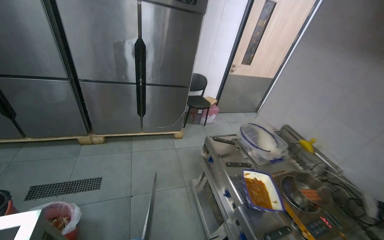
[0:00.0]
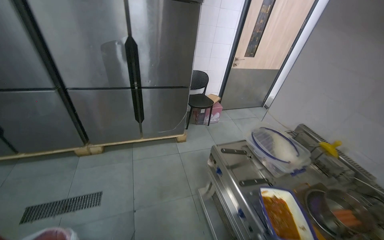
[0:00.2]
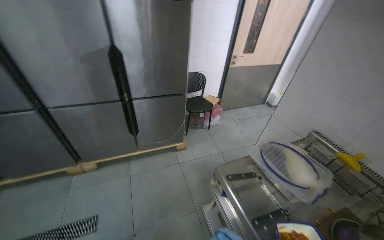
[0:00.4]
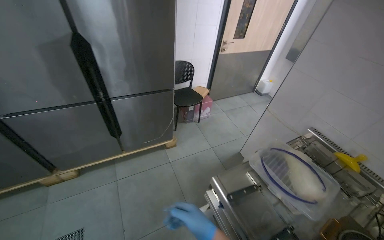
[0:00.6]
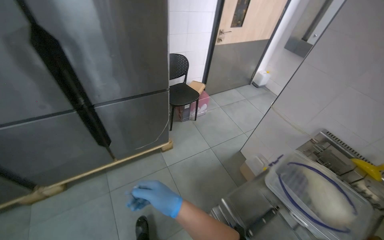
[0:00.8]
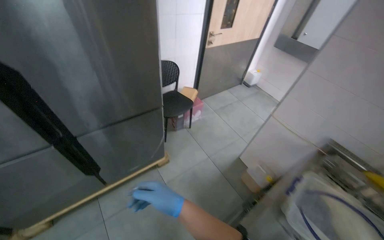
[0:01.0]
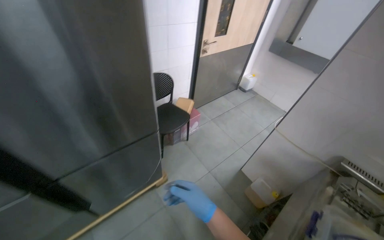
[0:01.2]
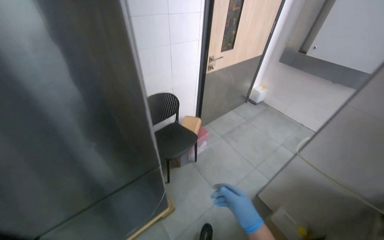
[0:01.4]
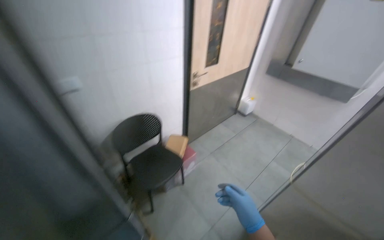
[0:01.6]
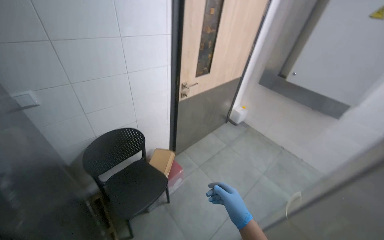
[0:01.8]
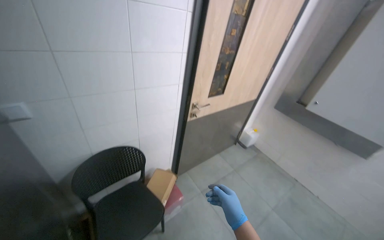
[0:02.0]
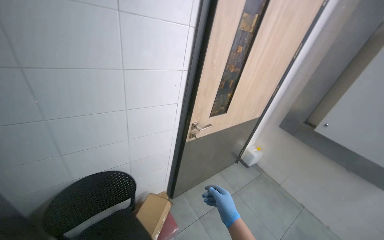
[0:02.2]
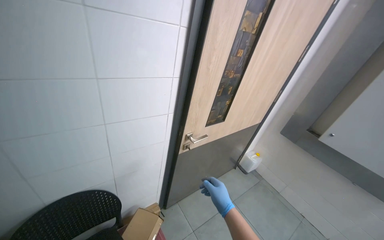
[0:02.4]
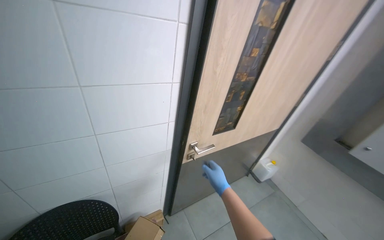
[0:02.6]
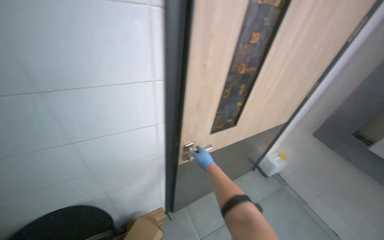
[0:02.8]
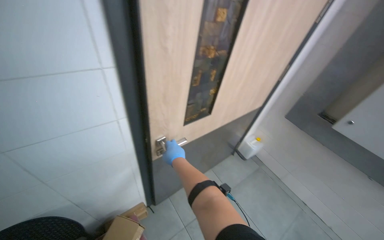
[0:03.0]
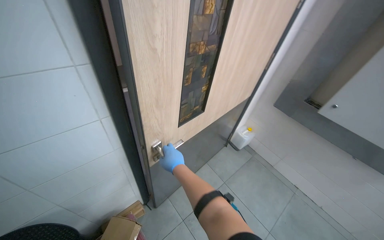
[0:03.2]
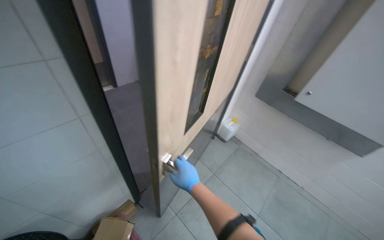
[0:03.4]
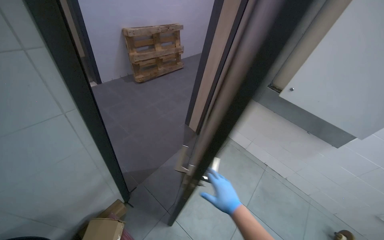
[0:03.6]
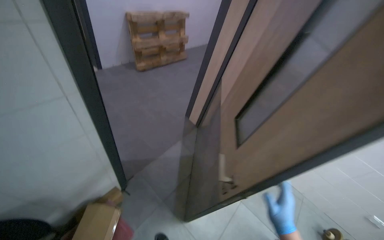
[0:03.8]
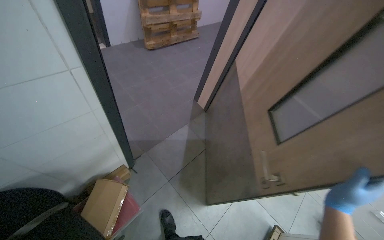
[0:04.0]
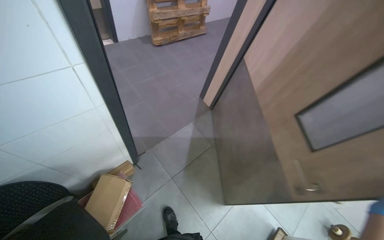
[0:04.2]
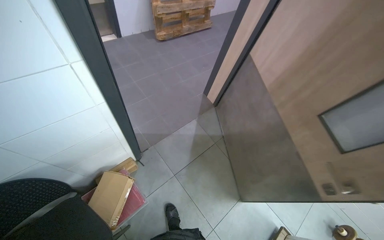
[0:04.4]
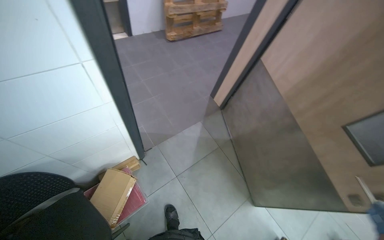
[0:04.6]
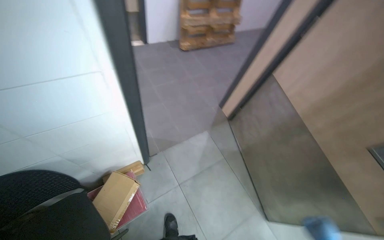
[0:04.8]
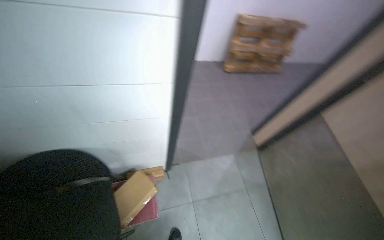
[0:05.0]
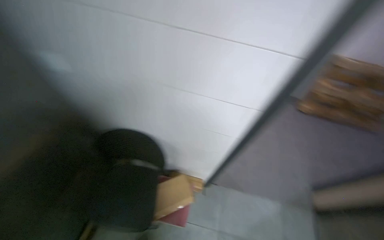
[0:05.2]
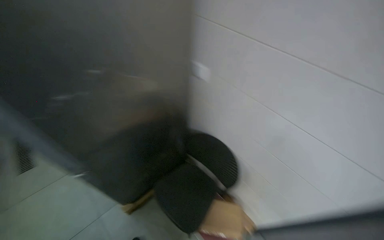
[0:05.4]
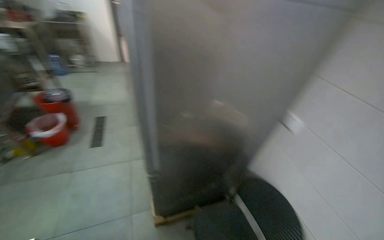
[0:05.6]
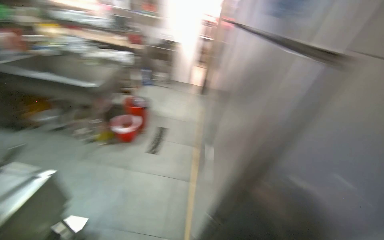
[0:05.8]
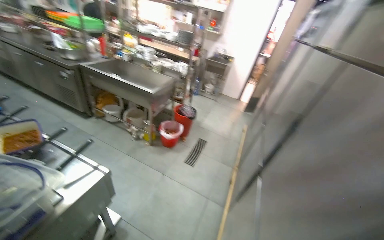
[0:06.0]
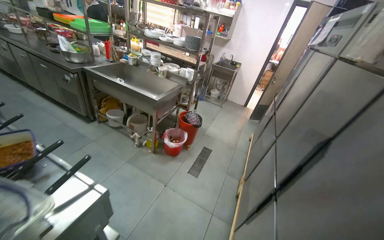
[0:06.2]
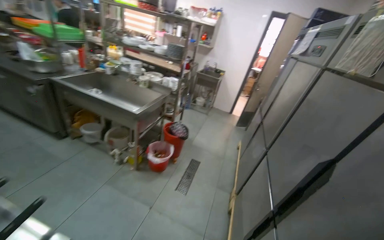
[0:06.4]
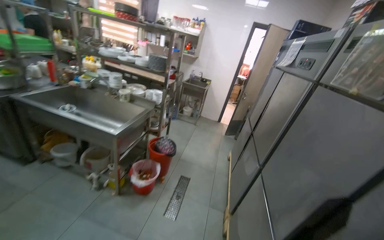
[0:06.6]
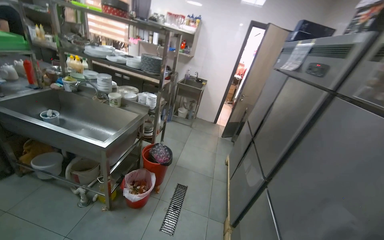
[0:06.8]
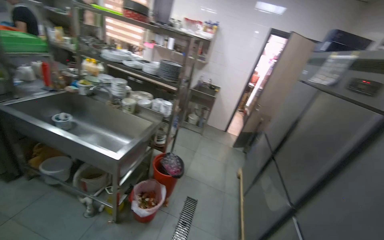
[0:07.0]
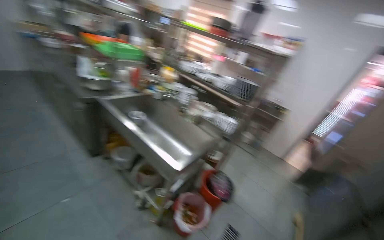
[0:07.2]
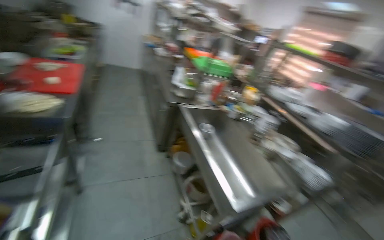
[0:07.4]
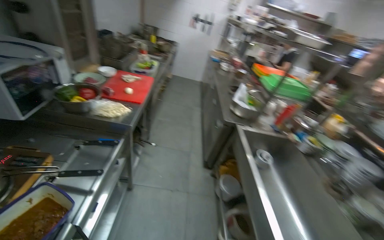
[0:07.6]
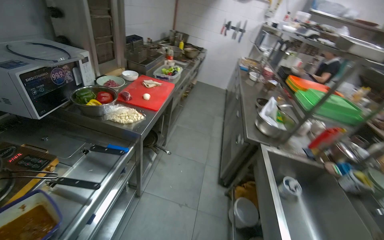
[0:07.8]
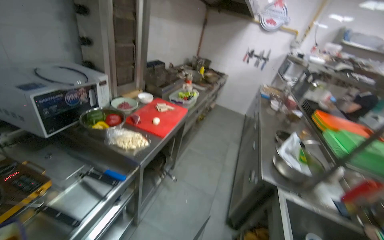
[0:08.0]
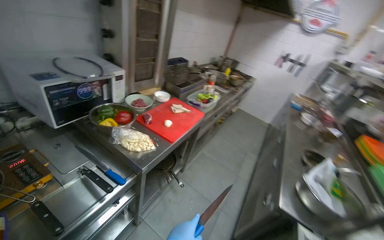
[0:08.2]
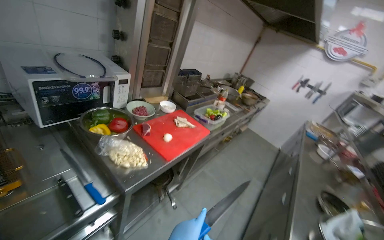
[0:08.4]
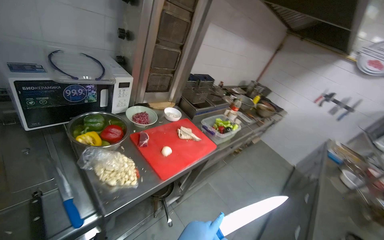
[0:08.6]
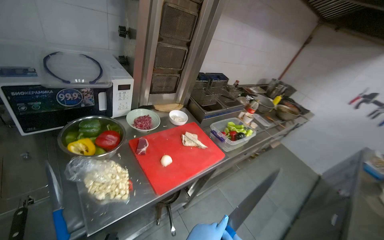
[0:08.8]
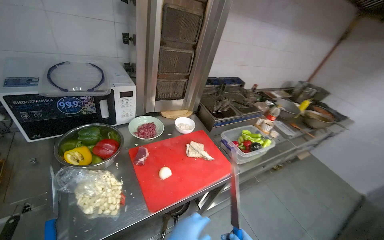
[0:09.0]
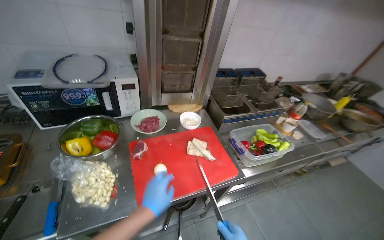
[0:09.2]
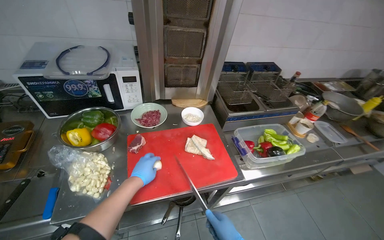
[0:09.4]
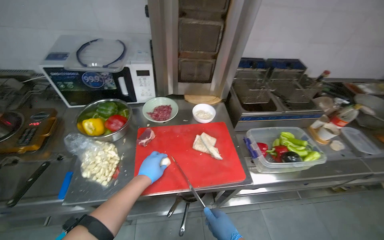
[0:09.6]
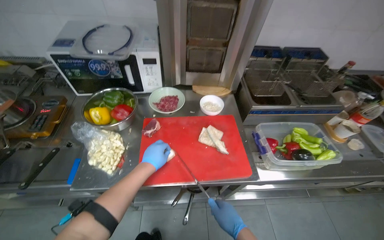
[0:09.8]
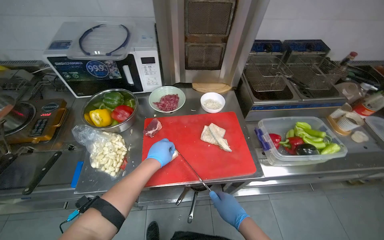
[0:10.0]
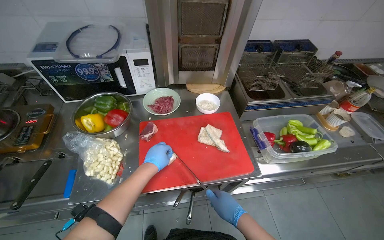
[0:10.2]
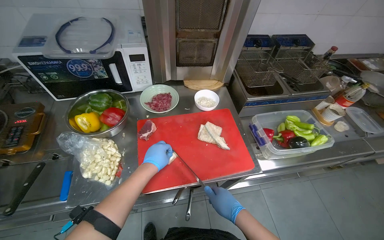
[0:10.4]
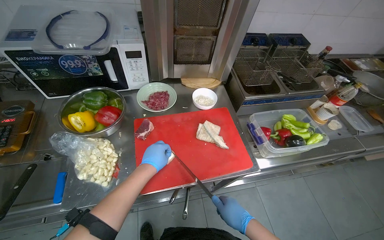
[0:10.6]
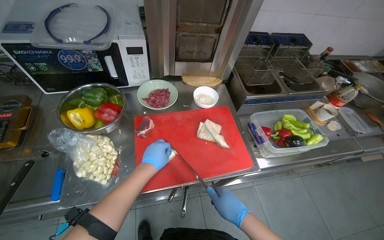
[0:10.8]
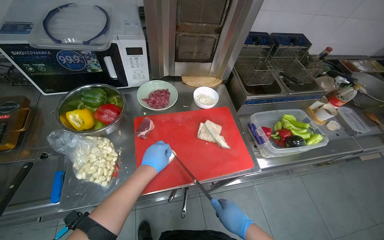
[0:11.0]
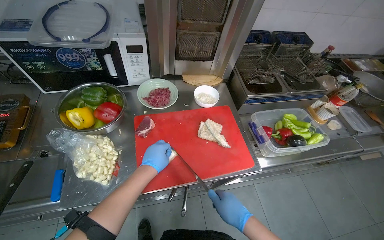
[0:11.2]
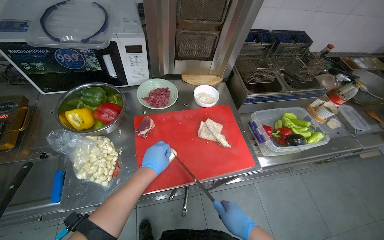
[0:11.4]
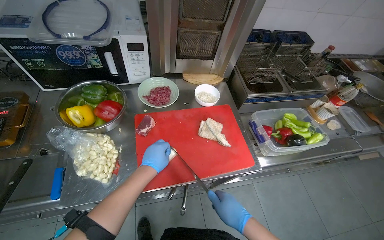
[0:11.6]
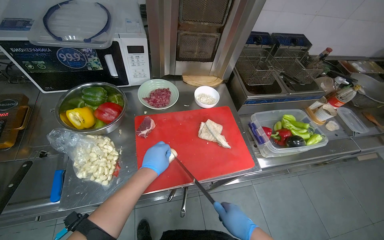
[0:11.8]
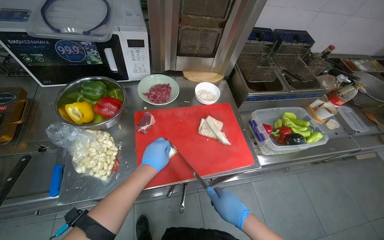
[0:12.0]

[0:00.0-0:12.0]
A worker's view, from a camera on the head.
Job: preparing food.
The whole recording: Chopping onions on cutting board. The worker chops onions on a red cutting board and performs other kitchen tasks in between.
0:00.0 to 0:01.6: The head travels roughly 1.5 m. The wearer looks roughly 25 degrees further to the right.
0:01.6 to 0:03.0: The wearer moves some 1 m.
0:03.0 to 0:04.4: The wearer looks approximately 20 degrees further downward.
0:04.4 to 0:06.0: The head travels approximately 80 cm. The wearer's head swings approximately 150 degrees to the left. The camera pitches upward, by approximately 45 degrees.
0:06.0 to 0:07.6: The camera is carried some 1 m. The wearer's head swings some 65 degrees to the left. The camera pitches upward, by approximately 20 degrees.
0:07.6 to 0:09.0: The camera travels about 90 cm. The wearer looks some 60 degrees further to the left. The view tips upward by about 15 degrees.
0:09.0 to 0:10.4: The camera sweeps to the left, by approximately 20 degrees. The view tips downward by roughly 15 degrees.
0:10.4 to 0:12.0: The hands work in one place, with small movements.

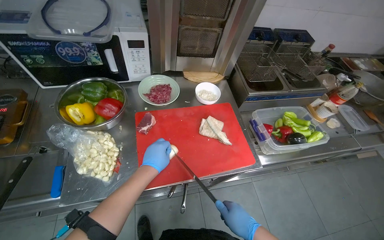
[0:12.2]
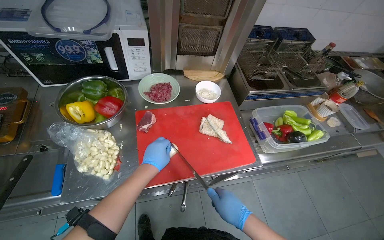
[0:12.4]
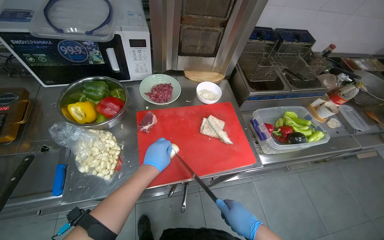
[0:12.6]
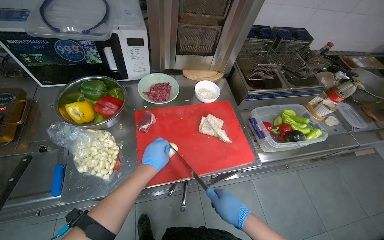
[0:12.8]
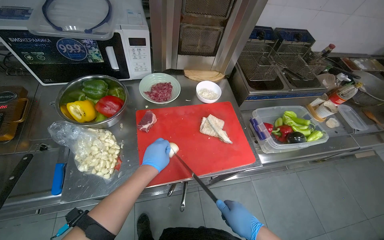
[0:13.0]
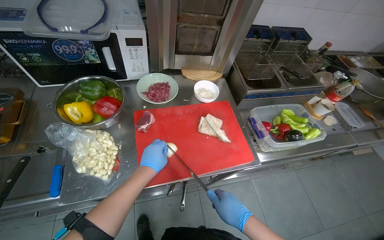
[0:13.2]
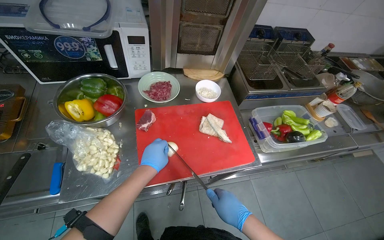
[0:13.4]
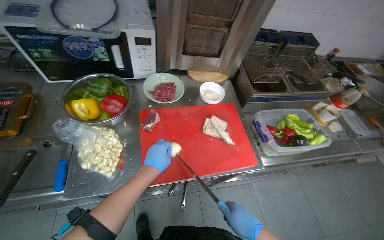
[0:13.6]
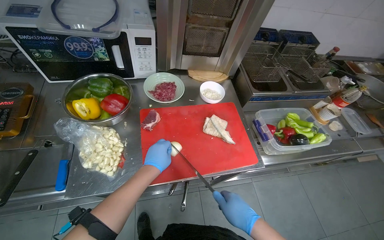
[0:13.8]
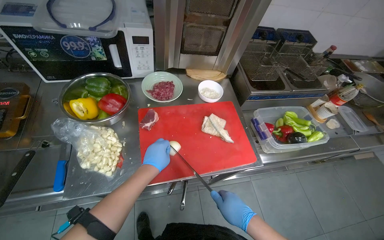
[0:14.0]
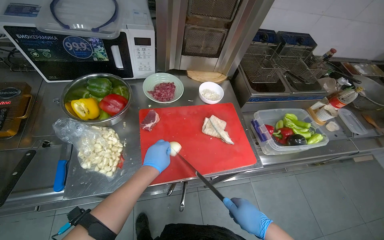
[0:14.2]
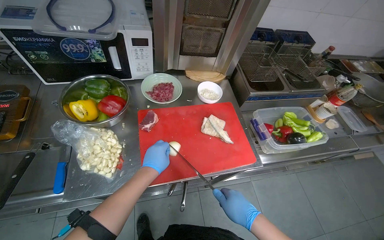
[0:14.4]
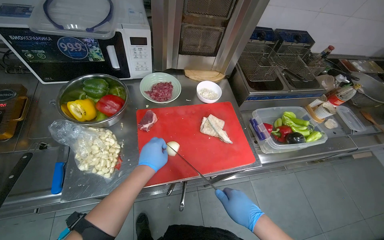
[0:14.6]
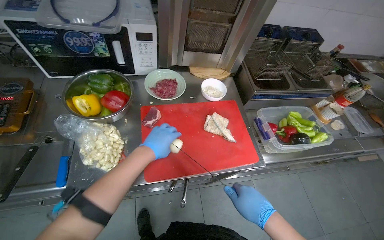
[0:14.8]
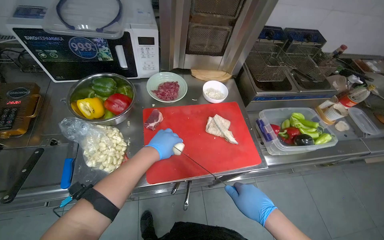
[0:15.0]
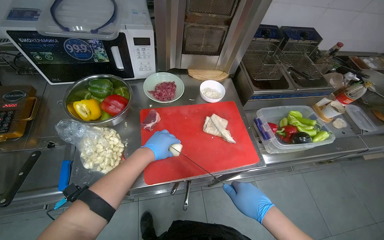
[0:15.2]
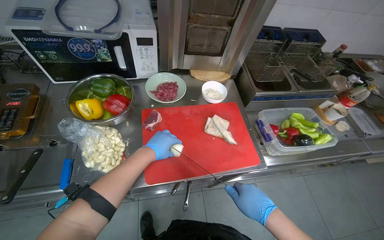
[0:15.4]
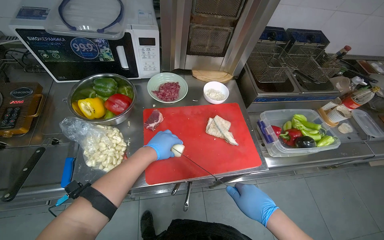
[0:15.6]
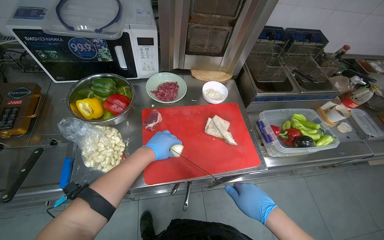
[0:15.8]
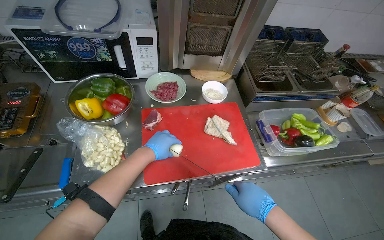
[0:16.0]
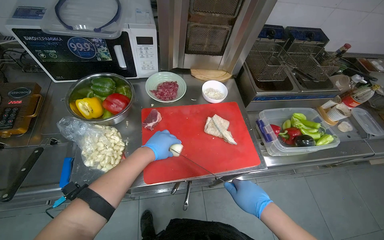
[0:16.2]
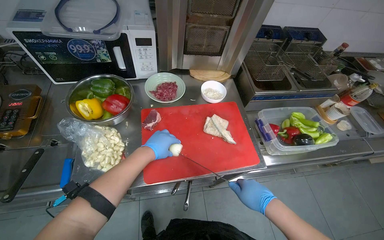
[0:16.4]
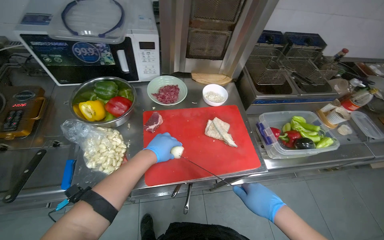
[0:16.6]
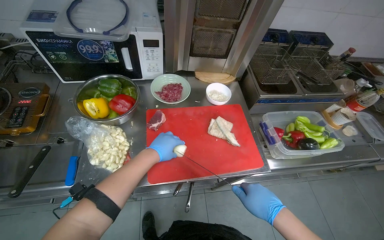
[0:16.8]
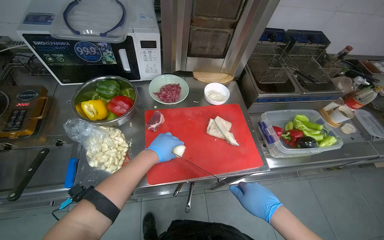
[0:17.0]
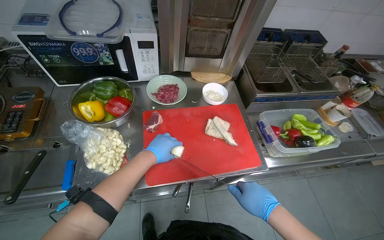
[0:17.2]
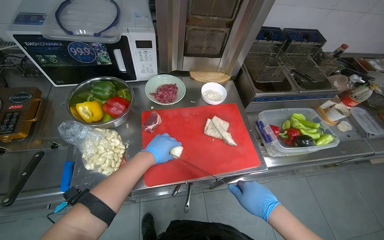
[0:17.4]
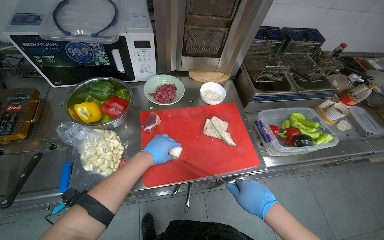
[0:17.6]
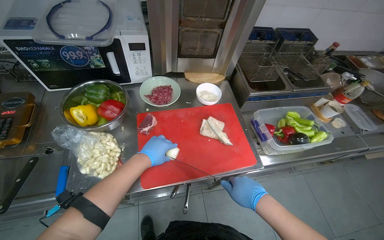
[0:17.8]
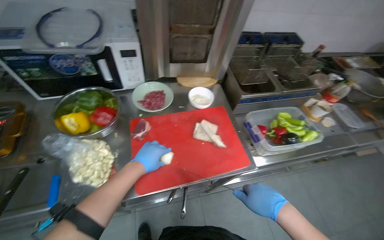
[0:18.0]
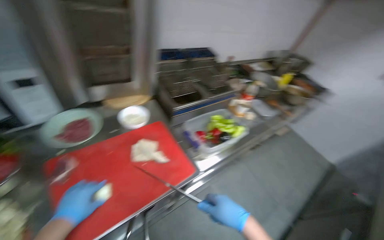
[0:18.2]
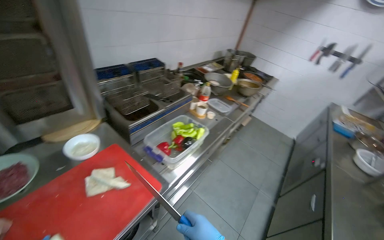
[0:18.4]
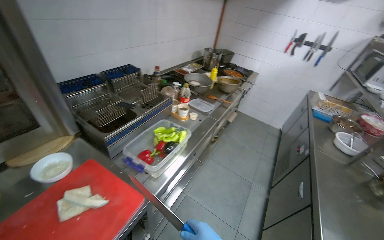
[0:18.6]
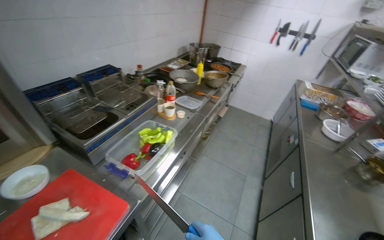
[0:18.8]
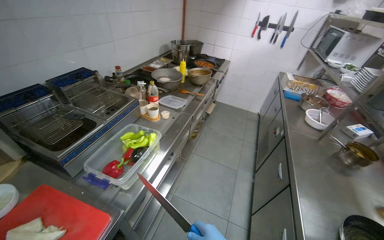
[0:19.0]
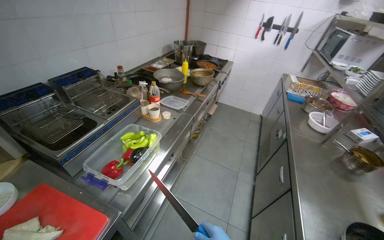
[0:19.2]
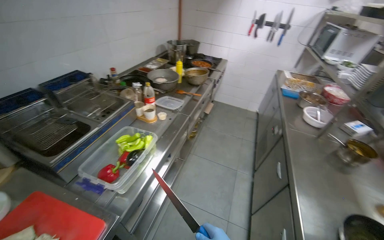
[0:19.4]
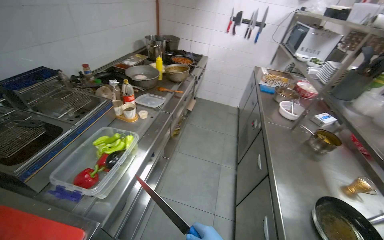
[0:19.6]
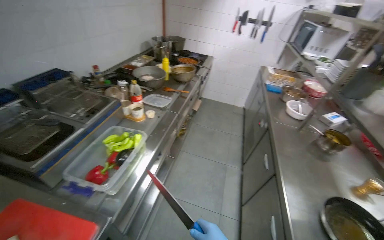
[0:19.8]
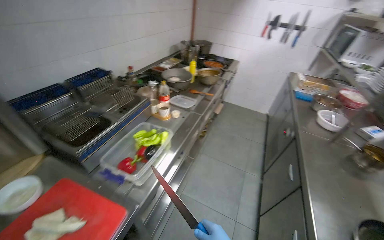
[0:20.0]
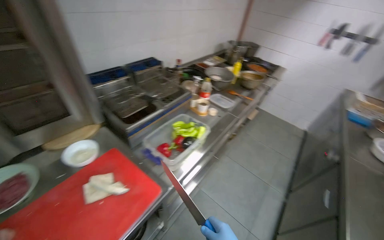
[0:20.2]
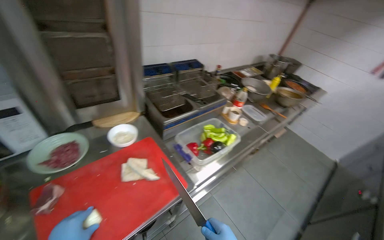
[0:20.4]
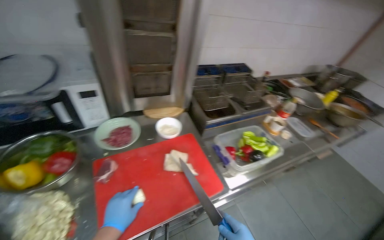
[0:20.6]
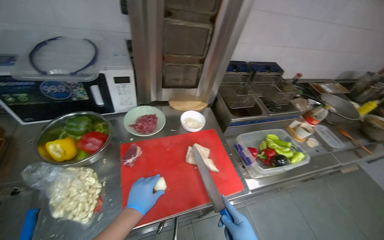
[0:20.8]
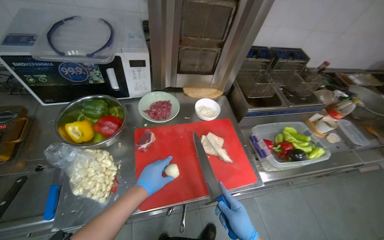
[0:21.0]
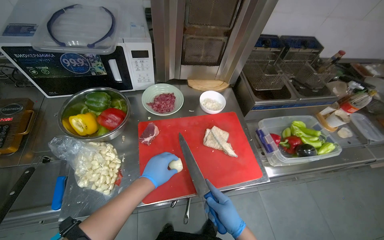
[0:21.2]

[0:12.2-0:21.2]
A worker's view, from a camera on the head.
Job: preparing food.
The whole recording: Chopping onions on cutting board. The worker chops onions on a red cutting board and performs other kitchen tasks in between.
0:12.2 to 0:16.6: The hands make small movements and keep their place.
0:16.6 to 0:18.2: The head turns to the right by approximately 25 degrees.
0:18.2 to 0:19.8: The head turns to the right by some 40 degrees.
0:19.8 to 0:21.2: The head travels about 40 cm. The head turns to the left by about 65 degrees.
